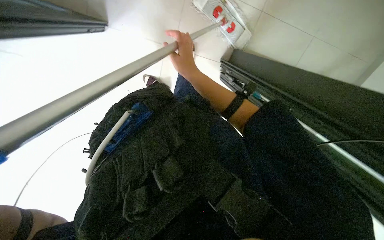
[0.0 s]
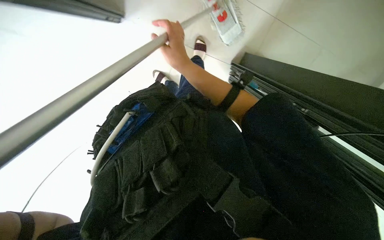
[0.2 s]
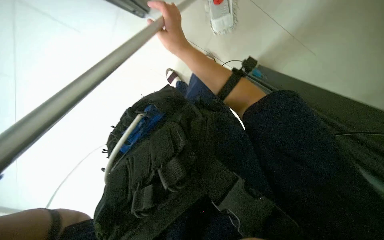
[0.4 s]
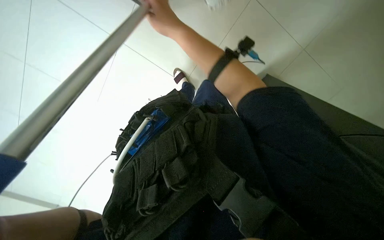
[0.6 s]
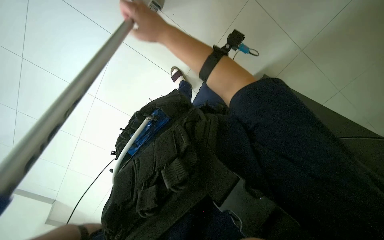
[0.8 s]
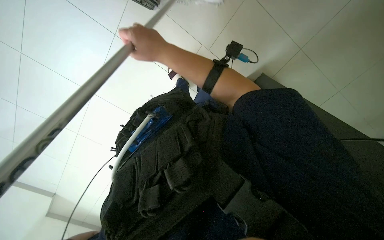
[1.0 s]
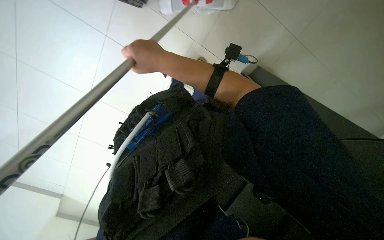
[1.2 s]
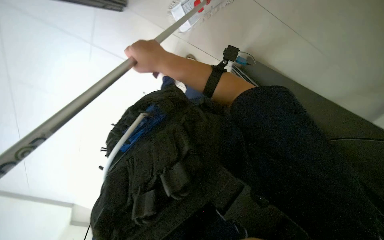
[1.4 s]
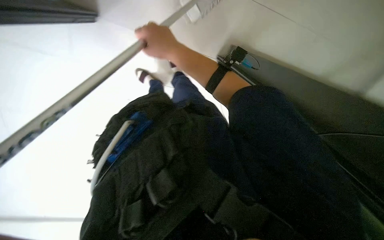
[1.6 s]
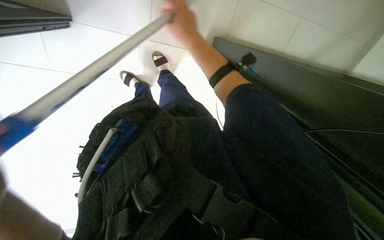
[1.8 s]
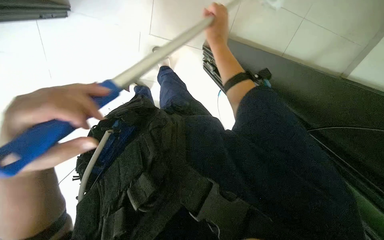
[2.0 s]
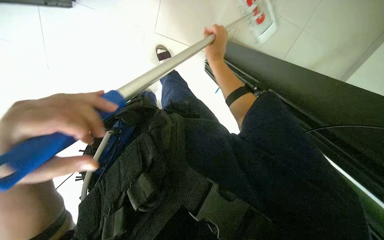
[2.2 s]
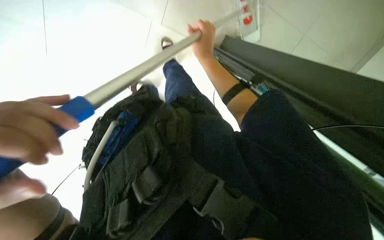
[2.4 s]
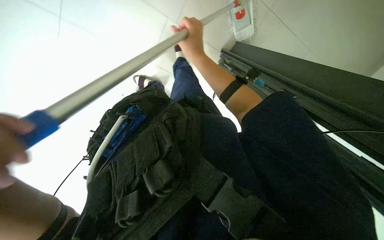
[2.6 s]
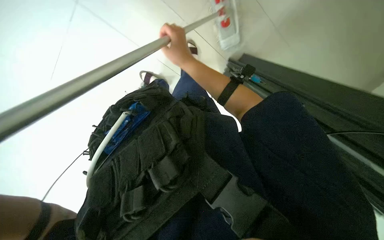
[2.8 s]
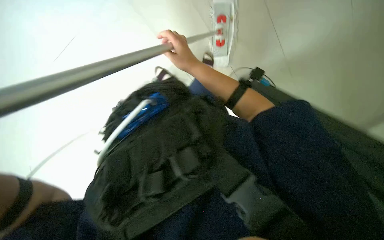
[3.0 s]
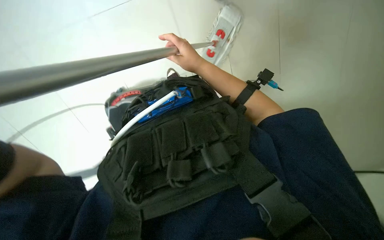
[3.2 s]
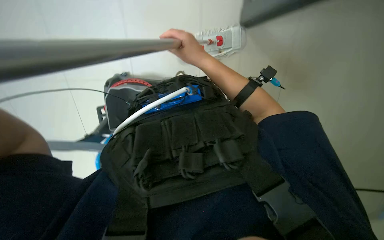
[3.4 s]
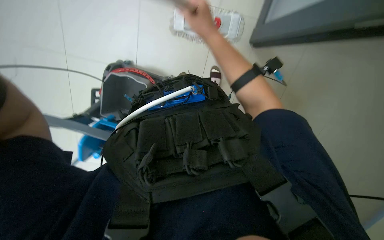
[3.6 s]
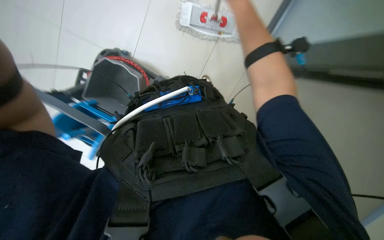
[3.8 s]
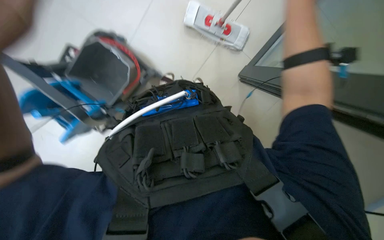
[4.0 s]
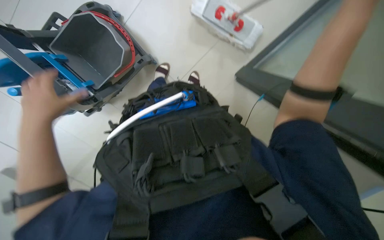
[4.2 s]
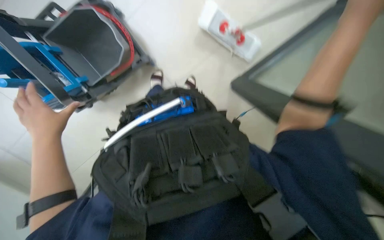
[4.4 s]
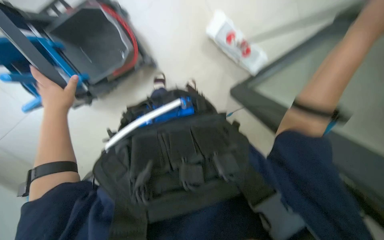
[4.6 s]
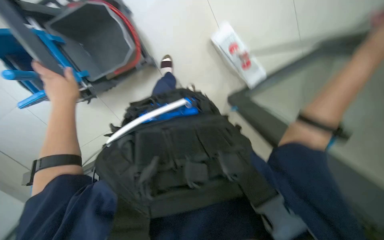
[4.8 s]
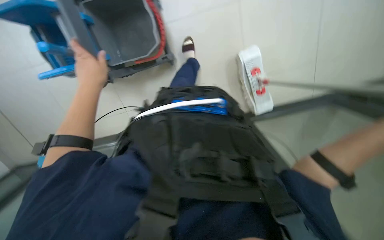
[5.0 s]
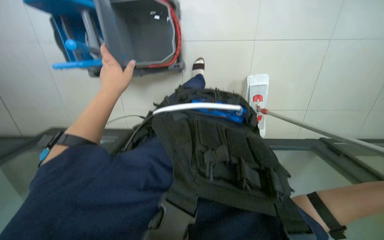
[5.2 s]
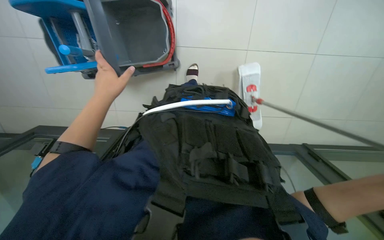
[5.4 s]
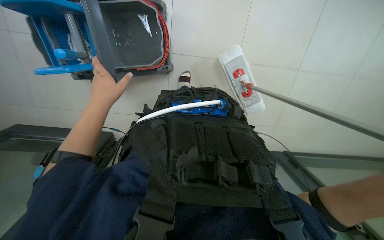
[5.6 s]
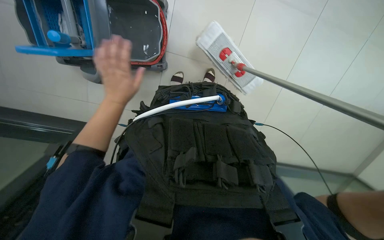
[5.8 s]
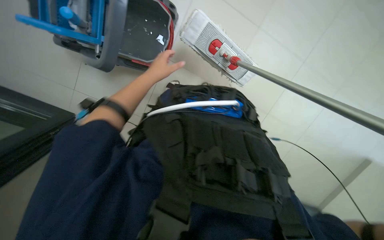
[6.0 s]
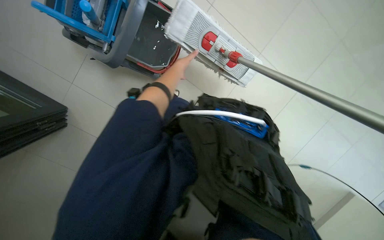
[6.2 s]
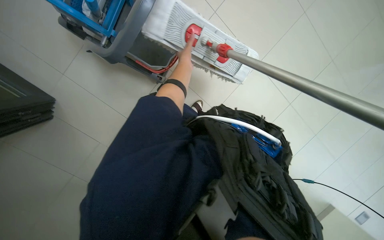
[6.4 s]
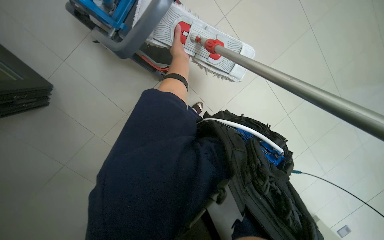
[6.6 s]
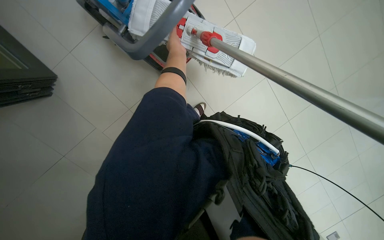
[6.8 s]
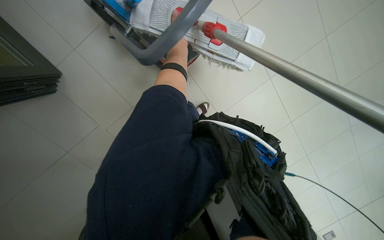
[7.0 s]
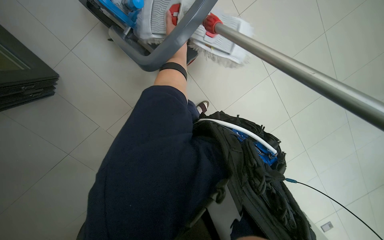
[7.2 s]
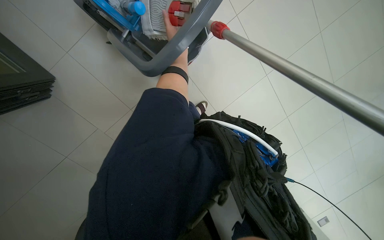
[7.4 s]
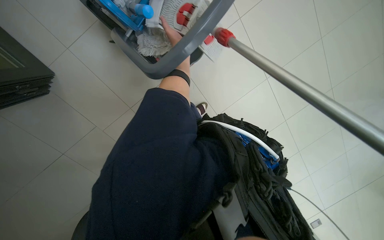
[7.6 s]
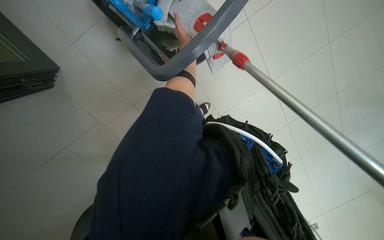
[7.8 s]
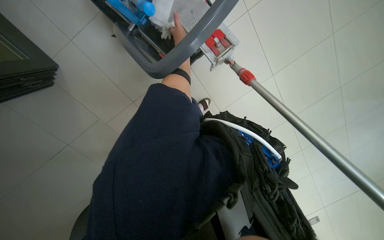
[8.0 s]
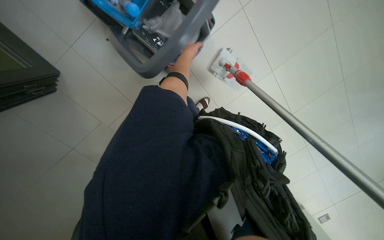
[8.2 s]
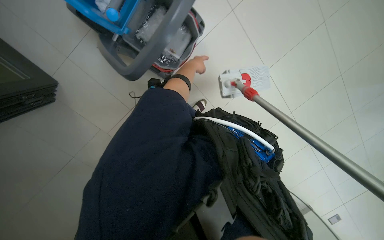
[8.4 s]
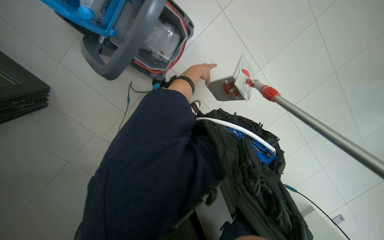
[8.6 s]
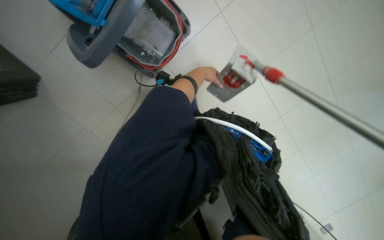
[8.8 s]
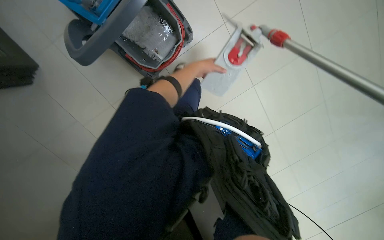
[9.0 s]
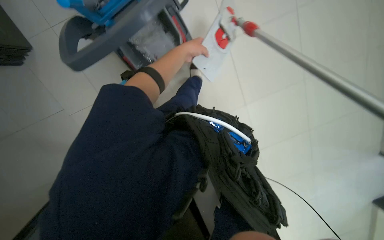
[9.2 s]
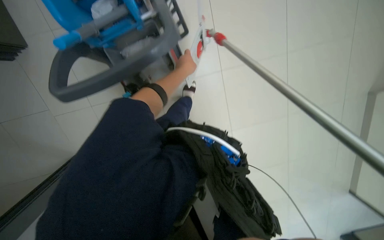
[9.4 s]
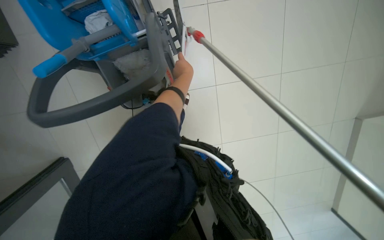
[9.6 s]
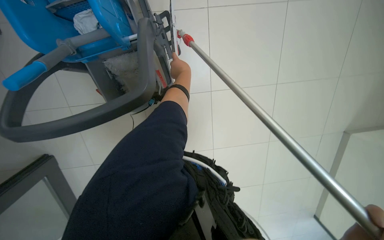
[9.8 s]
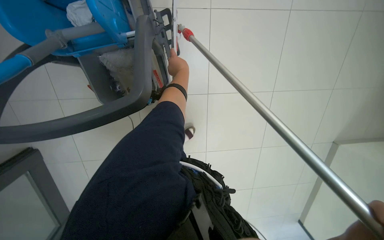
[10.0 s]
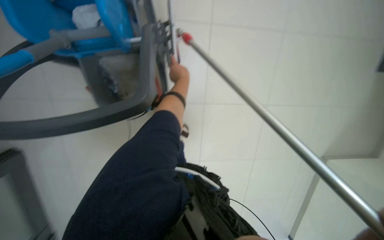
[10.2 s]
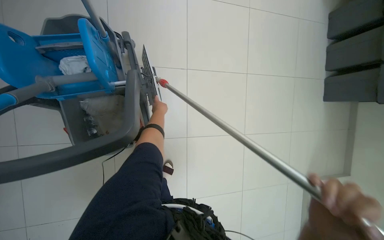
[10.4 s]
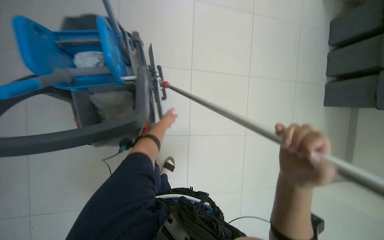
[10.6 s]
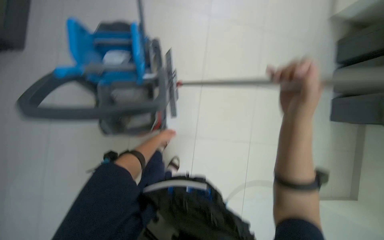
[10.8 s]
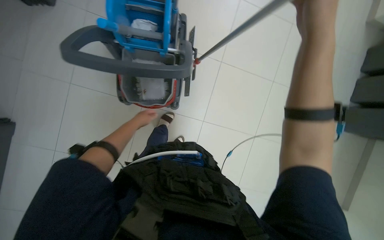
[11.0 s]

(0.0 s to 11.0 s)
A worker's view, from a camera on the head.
Job: preparing cleaning supplies.
The whole recording: Wringing mop head. The worker detaches the mop head and wrings it in the cleaning cart.
1.6 s - 3.2 s: The right hand moves farther from the camera, approximately 10 cm.
4.8 s - 6.2 s: The left hand shifts about 60 cm farther from the camera, to the right and up the picture.
9.4 s - 11.0 s: The view tips upward by approximately 15 degrees.

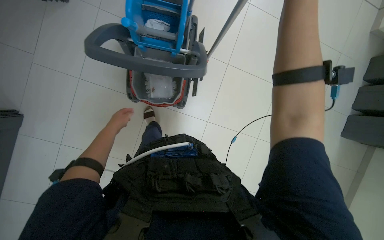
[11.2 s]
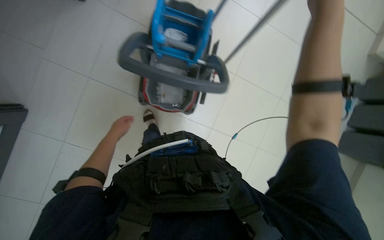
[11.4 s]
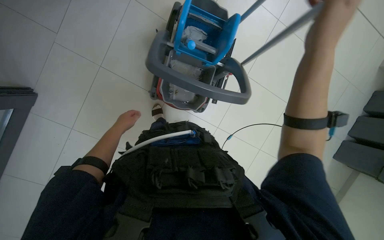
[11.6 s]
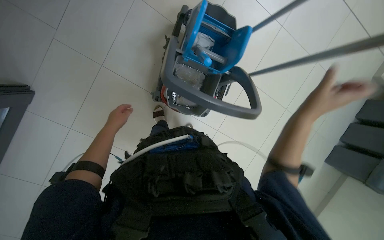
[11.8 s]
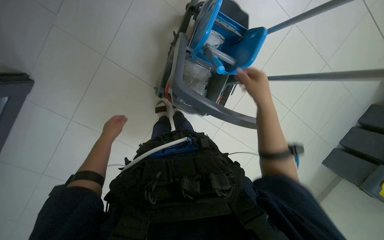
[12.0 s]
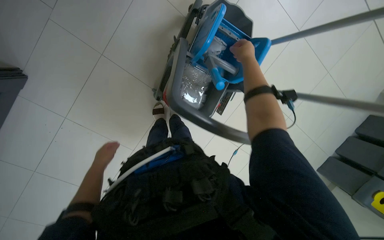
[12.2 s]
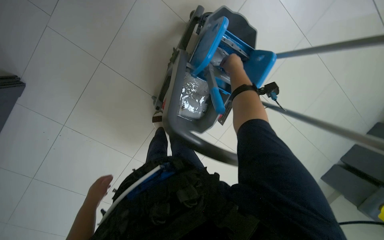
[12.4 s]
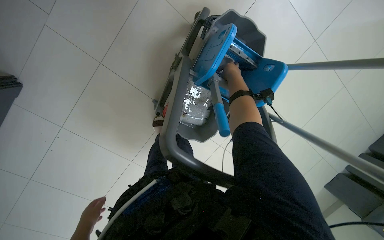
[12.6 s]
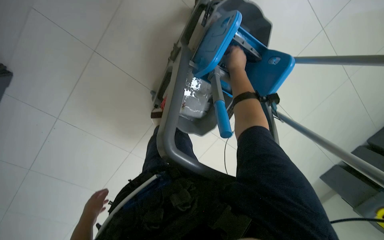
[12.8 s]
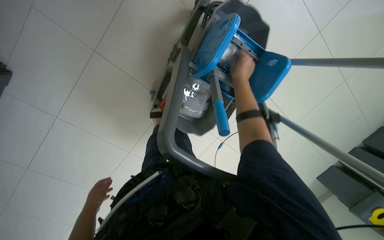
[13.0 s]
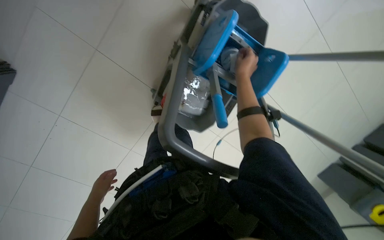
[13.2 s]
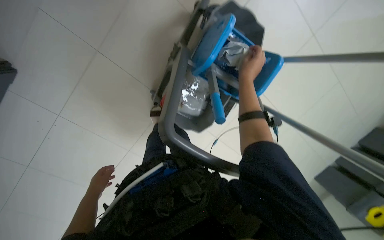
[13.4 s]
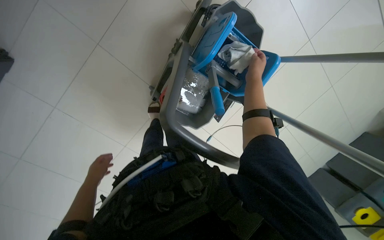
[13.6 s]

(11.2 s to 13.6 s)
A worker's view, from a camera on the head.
Job: preparing cleaning supplies.
The whole recording: Wringing mop head. The worker detaches the mop head and wrings it in the cleaning cart.
11.2 s - 12.4 s: The left hand travels down the picture by approximately 10 cm. Meanwhile the right hand moves farther from the camera and to the left, approximately 35 cm.

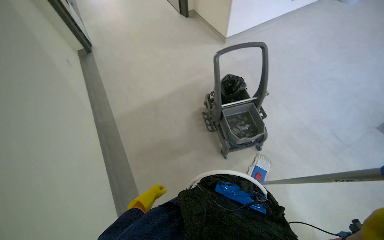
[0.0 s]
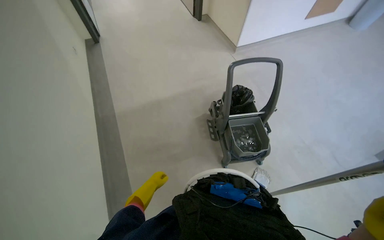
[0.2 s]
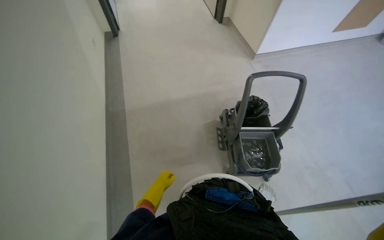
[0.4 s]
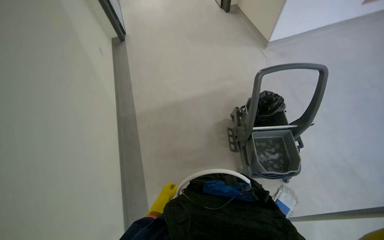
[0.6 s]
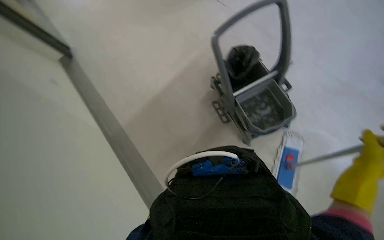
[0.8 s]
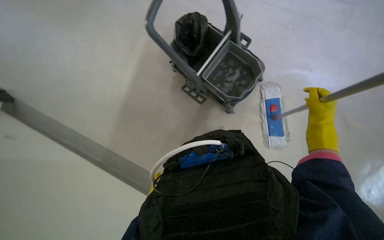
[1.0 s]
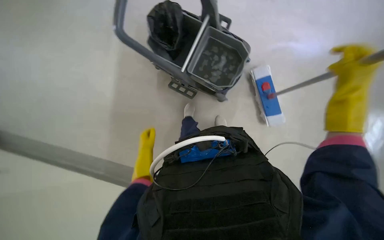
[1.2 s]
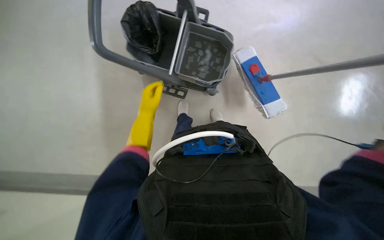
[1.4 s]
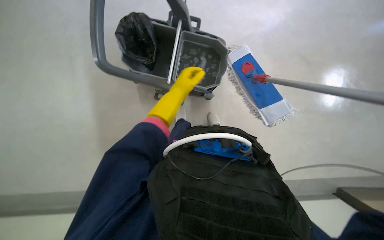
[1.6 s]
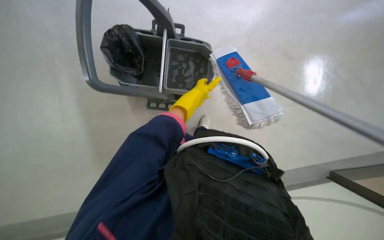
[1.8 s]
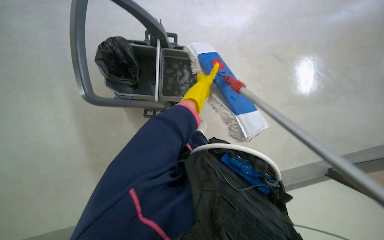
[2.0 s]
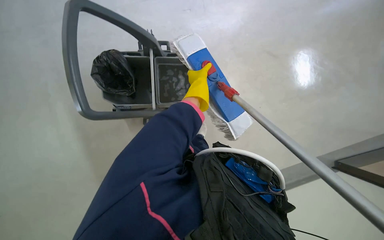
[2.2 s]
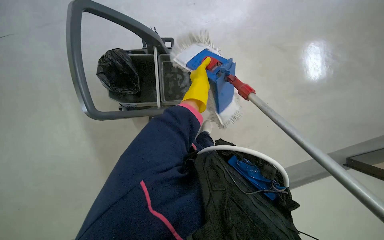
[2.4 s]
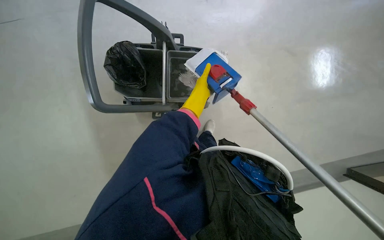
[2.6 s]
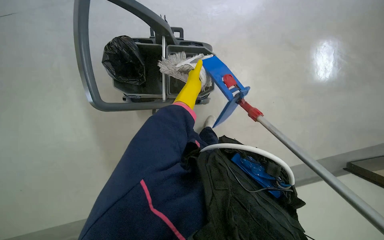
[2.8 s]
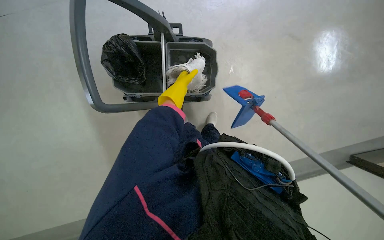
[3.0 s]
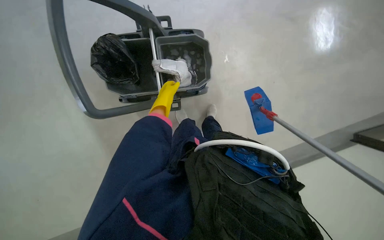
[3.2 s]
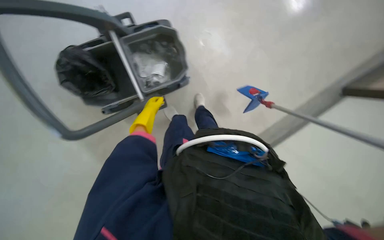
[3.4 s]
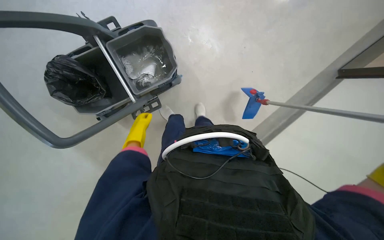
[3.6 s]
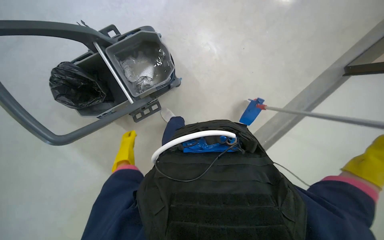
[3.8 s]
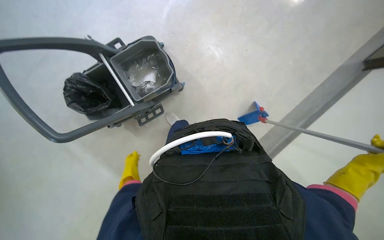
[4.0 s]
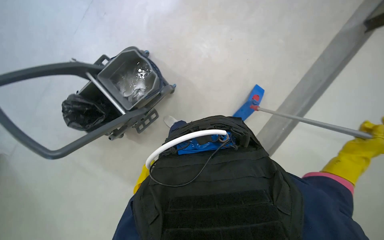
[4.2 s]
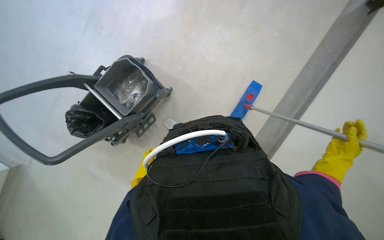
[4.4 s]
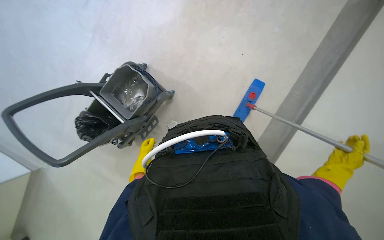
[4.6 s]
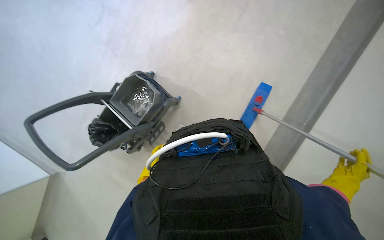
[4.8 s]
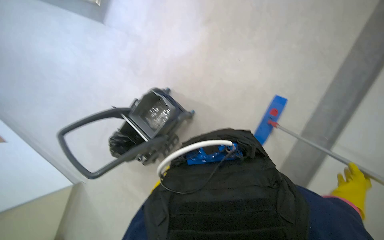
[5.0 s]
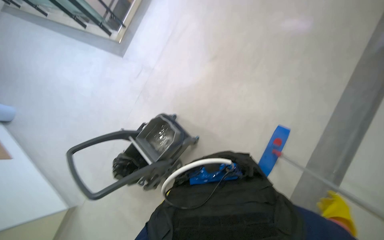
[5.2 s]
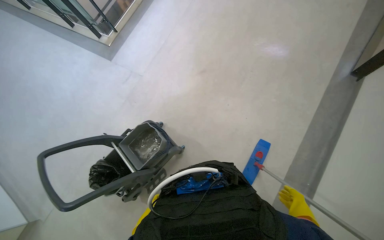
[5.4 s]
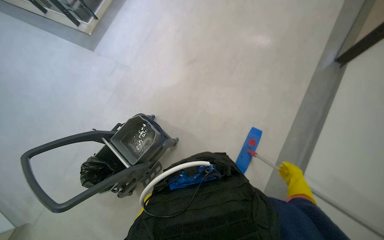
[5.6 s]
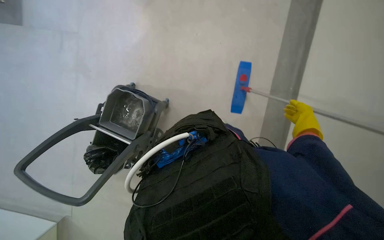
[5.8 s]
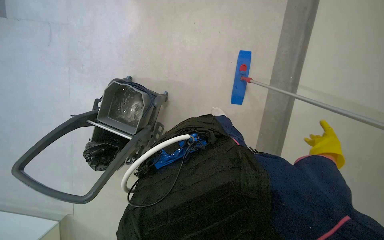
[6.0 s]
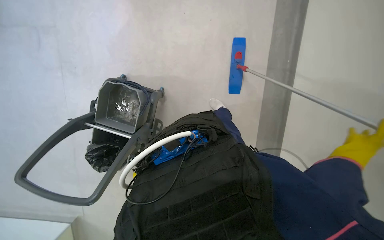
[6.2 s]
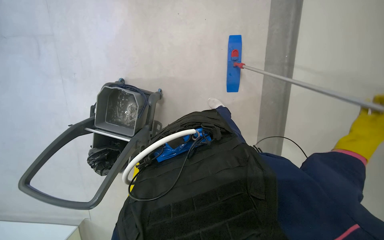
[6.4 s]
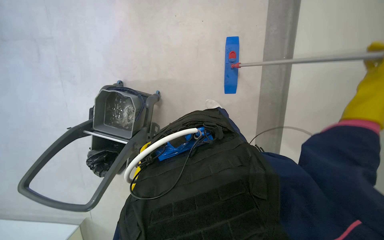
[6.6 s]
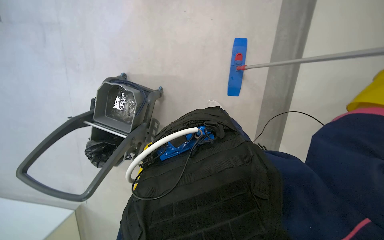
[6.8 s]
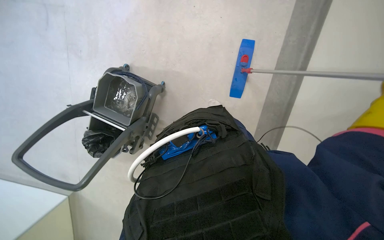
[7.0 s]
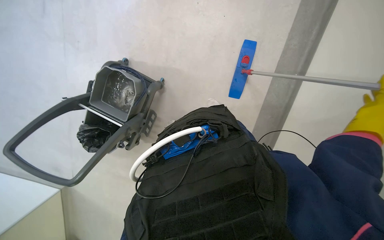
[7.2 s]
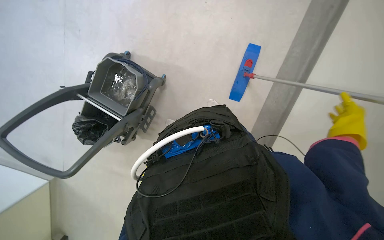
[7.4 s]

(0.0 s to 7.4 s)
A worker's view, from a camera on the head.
Job: preparing cleaning supplies.
The whole recording: Changing mop head. The worker removes the mop head, wrings it in the bucket, and attaches a clean one to the mop handle.
0.0 s - 1.4 s: The head travels roughly 40 cm. The camera pitches downward, by approximately 20 degrees. Everything in view rotates about 60 degrees counterclockwise.
1.4 s - 3.0 s: The left hand moves up the picture, roughly 25 cm.
3.0 s - 4.4 s: The scene rotates counterclockwise by roughly 40 degrees.
